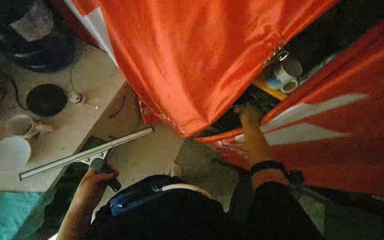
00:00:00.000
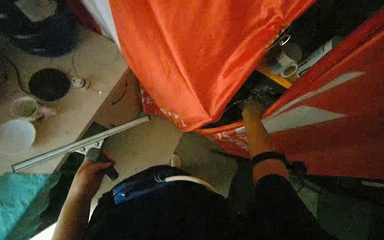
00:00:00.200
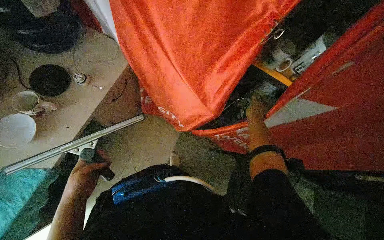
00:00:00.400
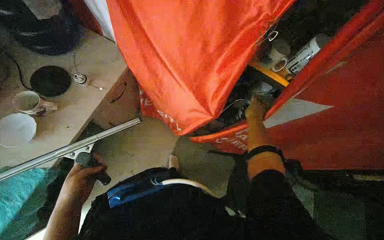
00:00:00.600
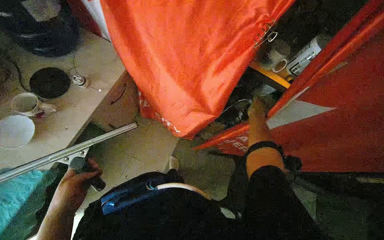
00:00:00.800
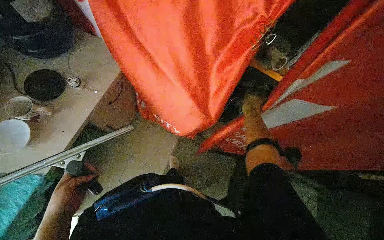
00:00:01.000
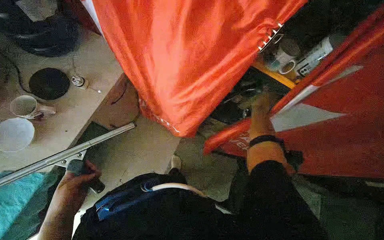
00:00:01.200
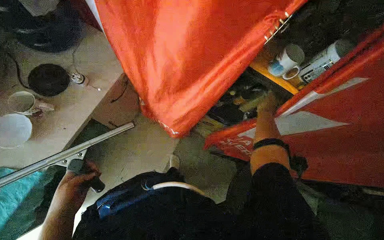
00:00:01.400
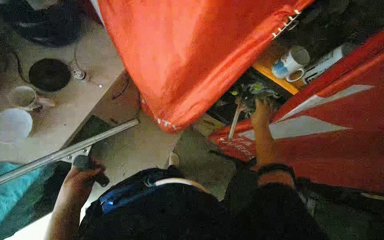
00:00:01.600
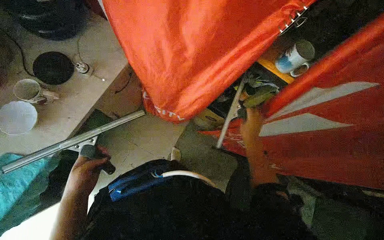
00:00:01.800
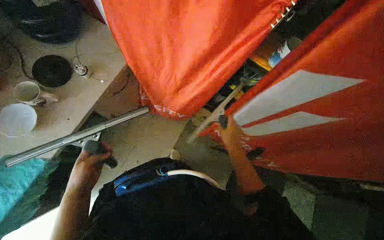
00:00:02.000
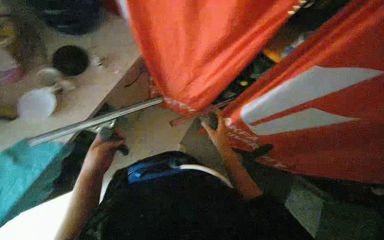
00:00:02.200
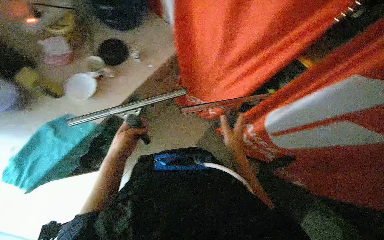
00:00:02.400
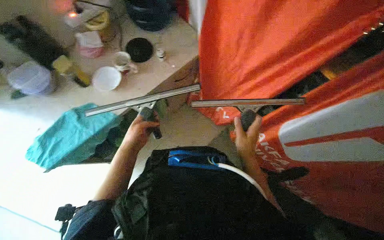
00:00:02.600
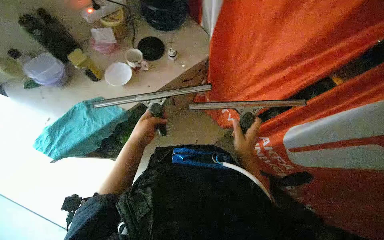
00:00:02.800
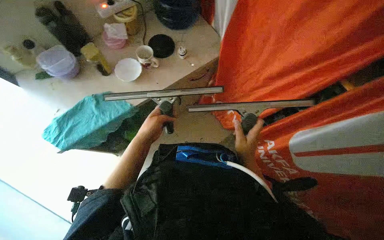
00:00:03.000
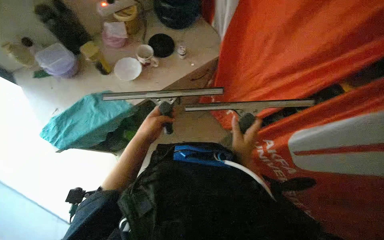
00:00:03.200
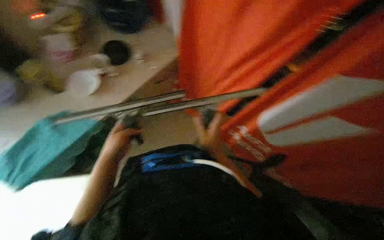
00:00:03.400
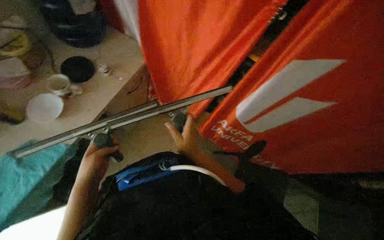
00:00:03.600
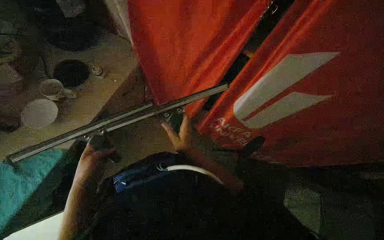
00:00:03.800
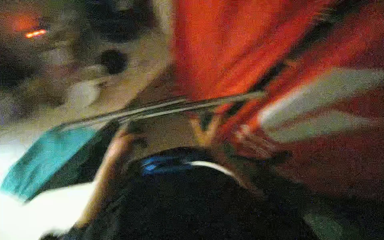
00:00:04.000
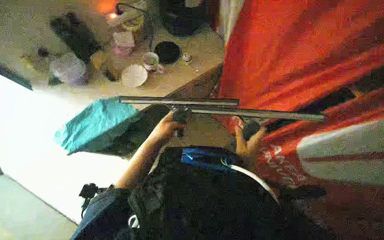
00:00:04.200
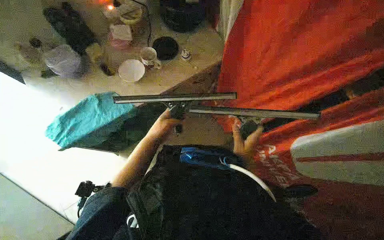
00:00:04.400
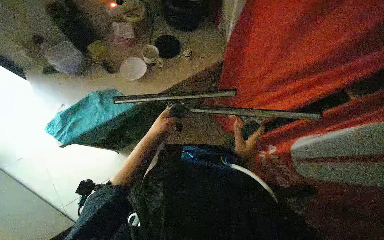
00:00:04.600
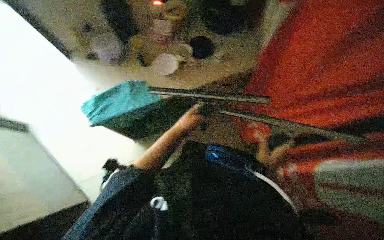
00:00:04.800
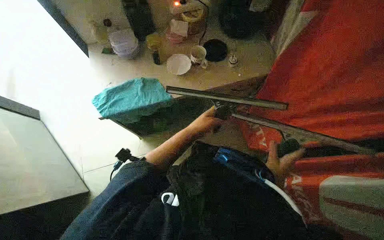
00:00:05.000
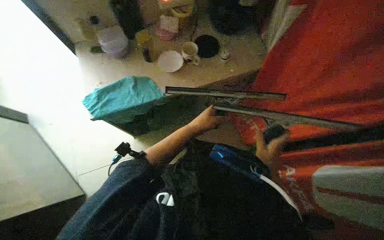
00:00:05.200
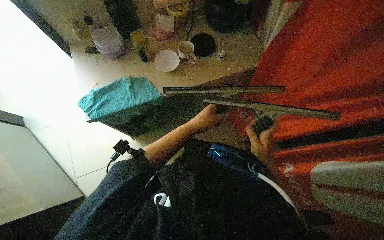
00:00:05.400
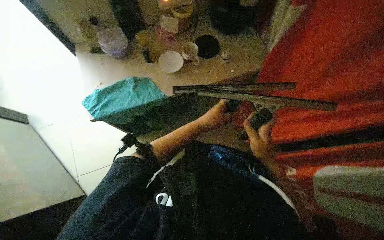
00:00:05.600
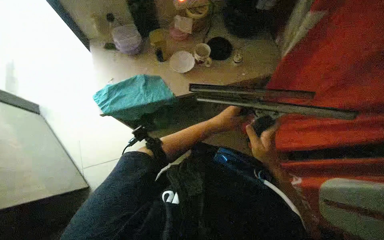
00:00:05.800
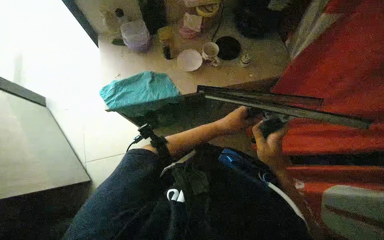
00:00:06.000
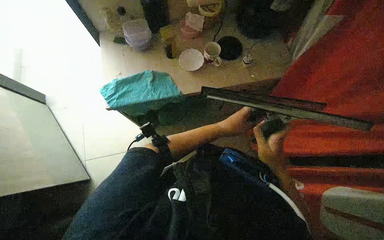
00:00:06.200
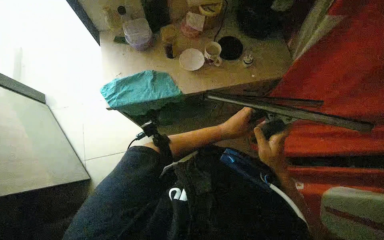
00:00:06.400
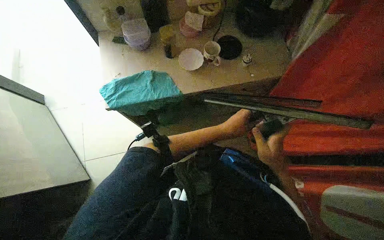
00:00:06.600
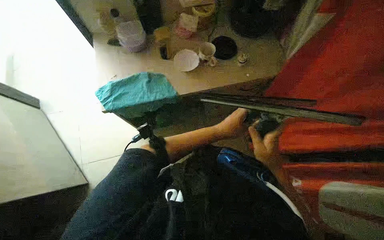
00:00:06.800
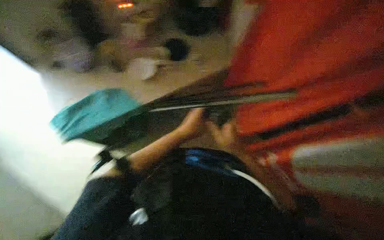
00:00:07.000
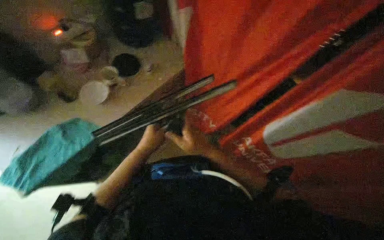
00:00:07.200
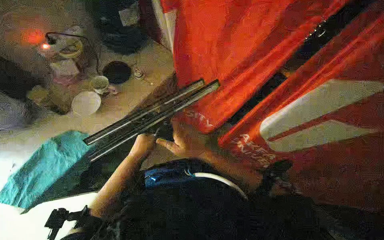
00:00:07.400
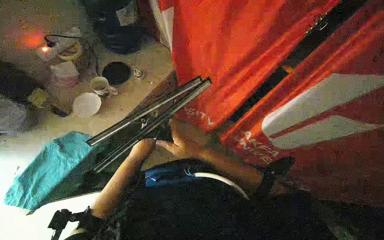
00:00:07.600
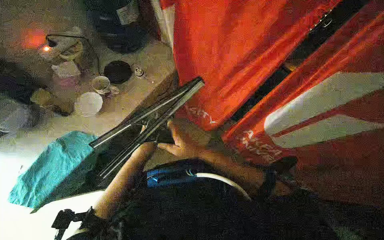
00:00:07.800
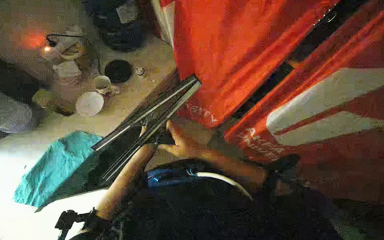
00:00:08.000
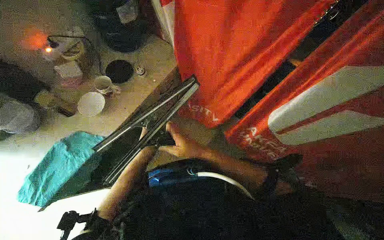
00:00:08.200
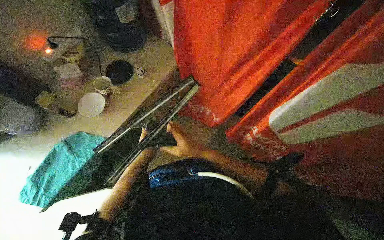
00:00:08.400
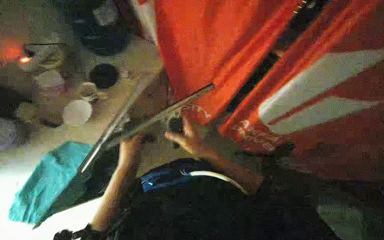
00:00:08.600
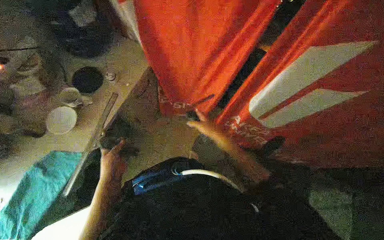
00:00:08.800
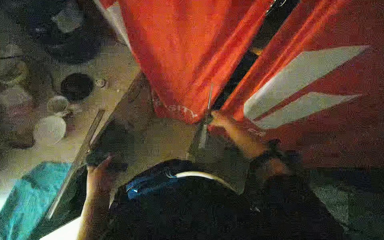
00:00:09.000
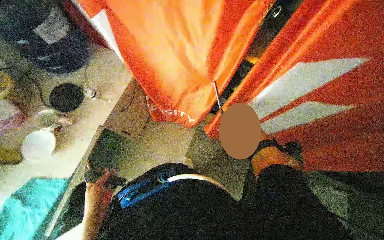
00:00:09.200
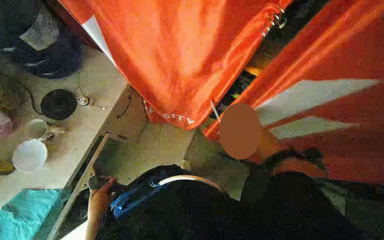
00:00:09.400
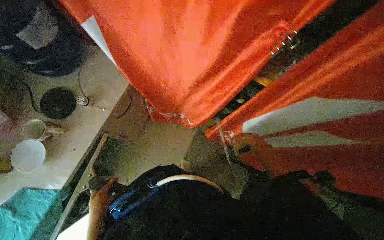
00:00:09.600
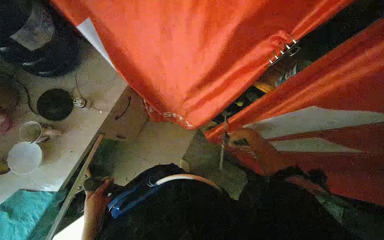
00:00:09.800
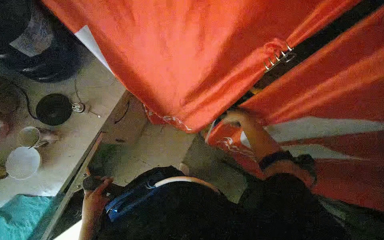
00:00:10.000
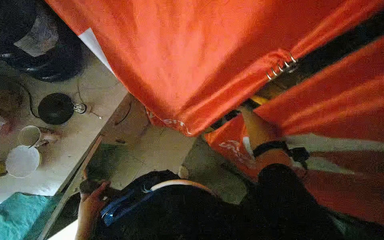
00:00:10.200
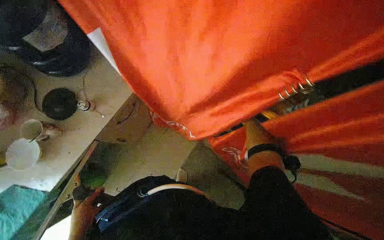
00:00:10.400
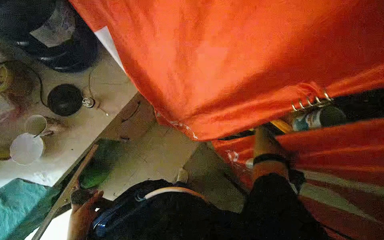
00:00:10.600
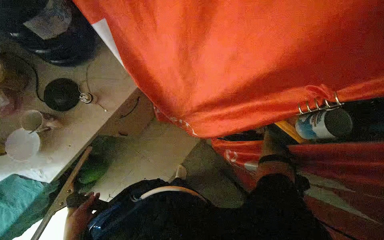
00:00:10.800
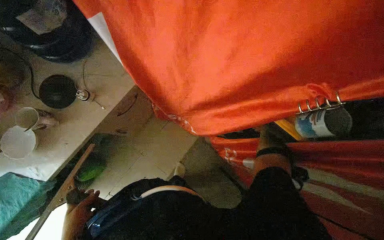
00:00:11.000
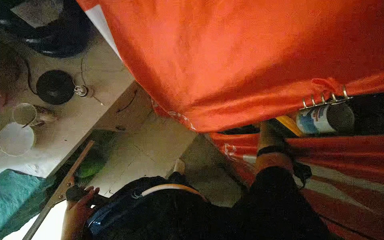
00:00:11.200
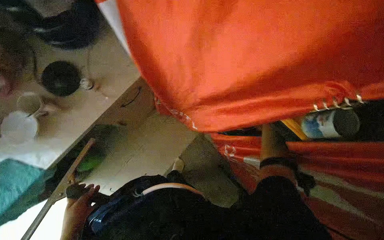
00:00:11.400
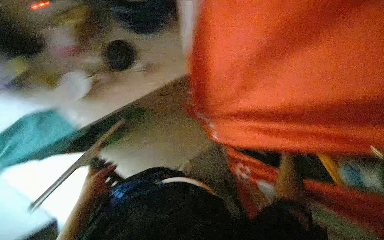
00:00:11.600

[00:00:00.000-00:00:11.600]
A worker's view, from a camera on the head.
Job: preparing cleaning supplies.
The whole recording: Retrieving cleaning tools. The worker opens a curtain and retrieves a squeegee and a pole.
00:00:01.400 to 00:00:02.800: The head rotates about 25 degrees to the left.
00:00:04.400 to 00:00:05.800: The right hand goes farther from the camera and returns, some 15 cm each way. The left hand is displaced to the right by roughly 10 cm.
00:00:05.800 to 00:00:07.200: The wearer looks roughly 35 degrees further to the right.
00:00:07.200 to 00:00:08.800: The left hand travels nearer to the camera and back again, some 10 cm each way. Meanwhile the right hand goes approximately 20 cm to the right and farther from the camera.
00:00:08.800 to 00:00:10.200: The left hand heads down the picture, covering approximately 10 cm.
00:00:10.200 to 00:00:11.600: Everything in view rotates about 25 degrees clockwise.

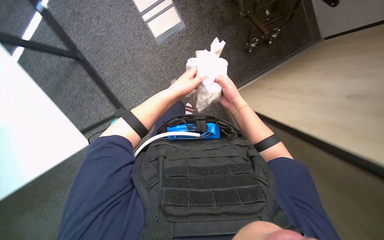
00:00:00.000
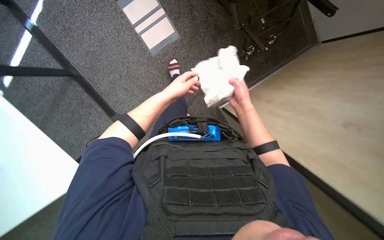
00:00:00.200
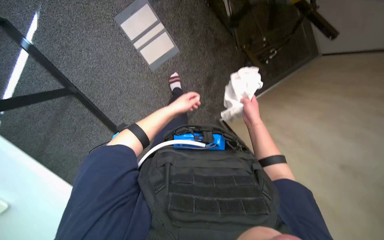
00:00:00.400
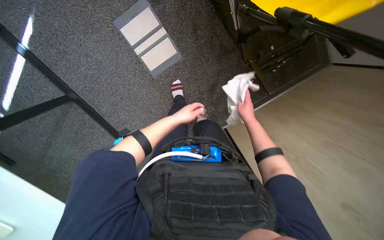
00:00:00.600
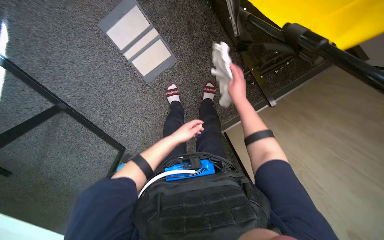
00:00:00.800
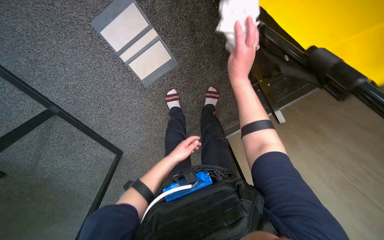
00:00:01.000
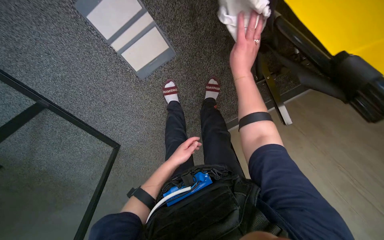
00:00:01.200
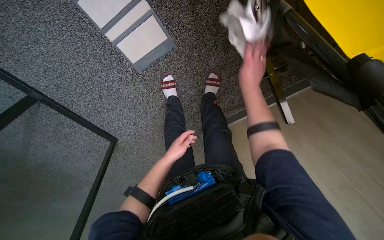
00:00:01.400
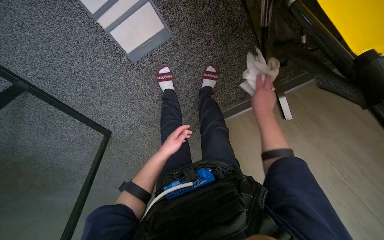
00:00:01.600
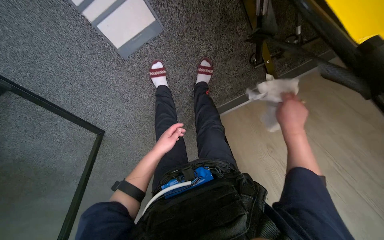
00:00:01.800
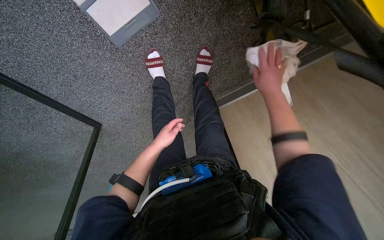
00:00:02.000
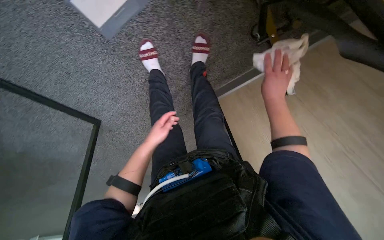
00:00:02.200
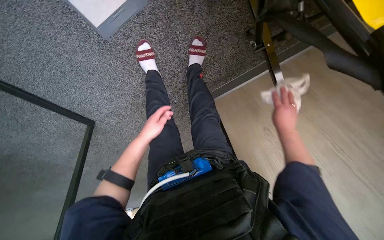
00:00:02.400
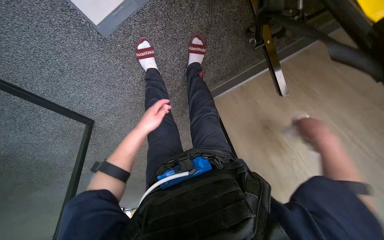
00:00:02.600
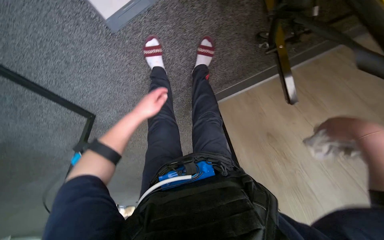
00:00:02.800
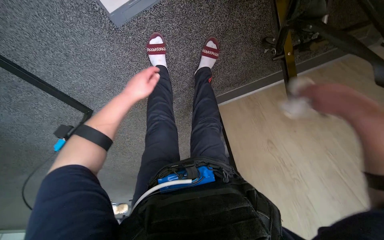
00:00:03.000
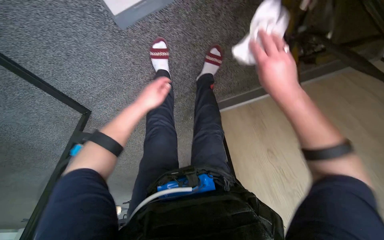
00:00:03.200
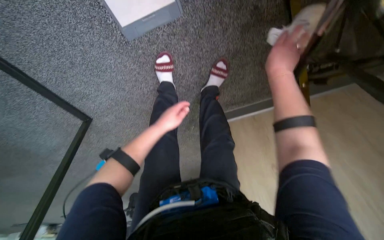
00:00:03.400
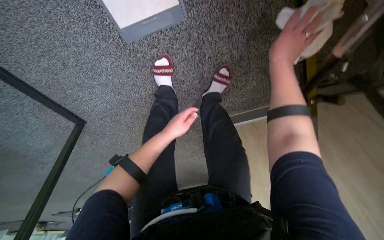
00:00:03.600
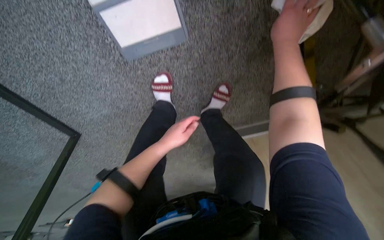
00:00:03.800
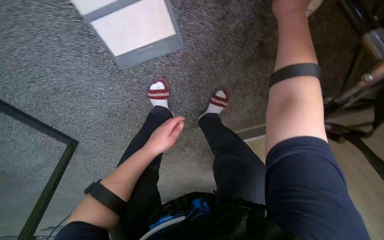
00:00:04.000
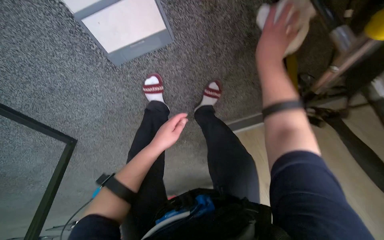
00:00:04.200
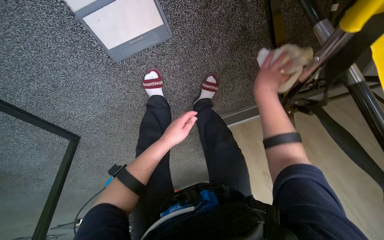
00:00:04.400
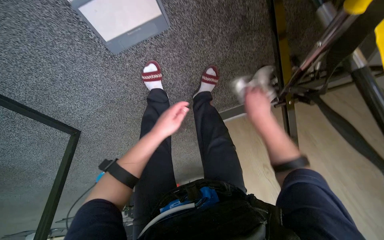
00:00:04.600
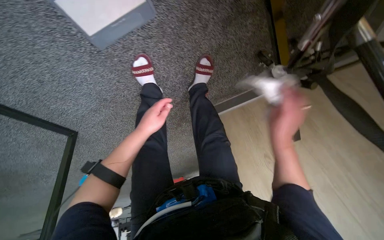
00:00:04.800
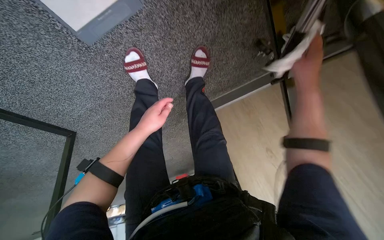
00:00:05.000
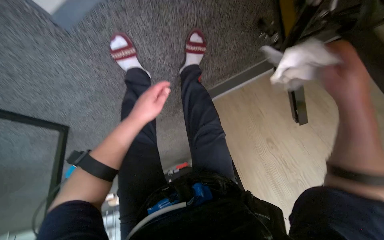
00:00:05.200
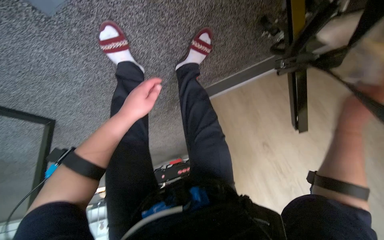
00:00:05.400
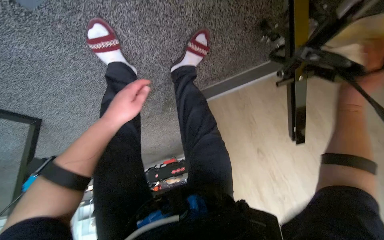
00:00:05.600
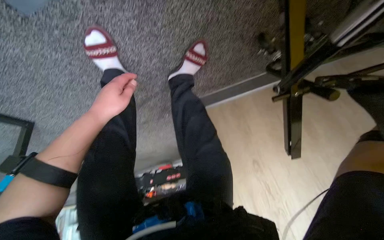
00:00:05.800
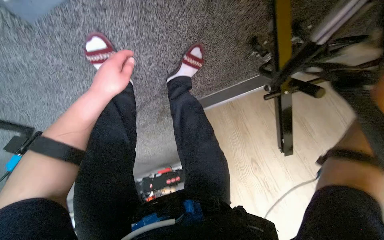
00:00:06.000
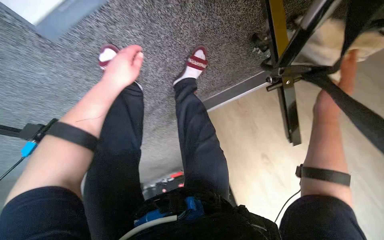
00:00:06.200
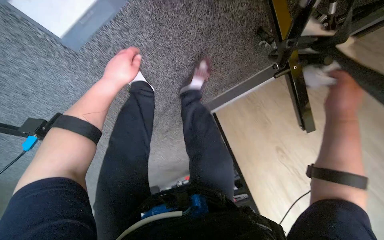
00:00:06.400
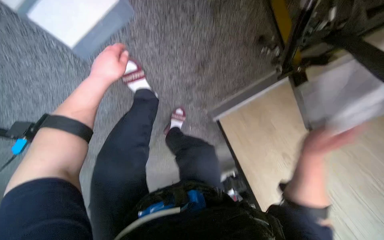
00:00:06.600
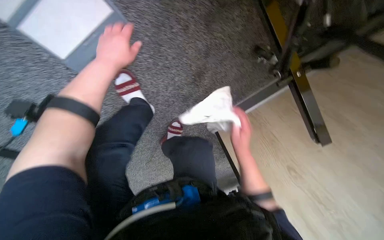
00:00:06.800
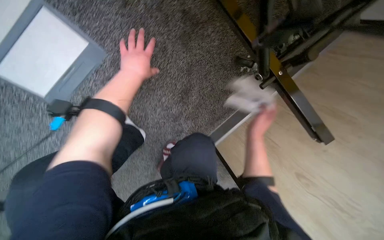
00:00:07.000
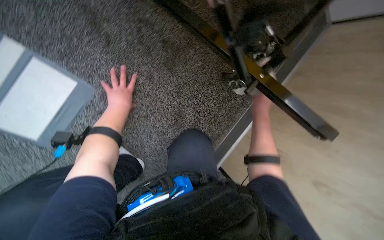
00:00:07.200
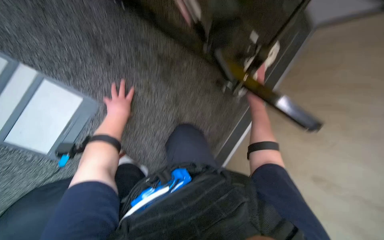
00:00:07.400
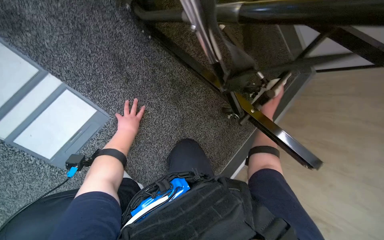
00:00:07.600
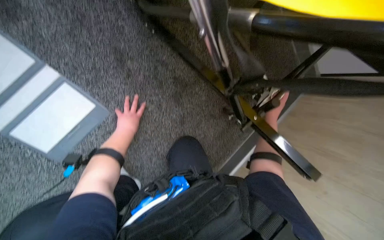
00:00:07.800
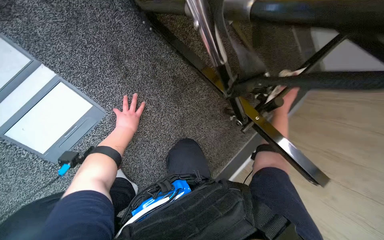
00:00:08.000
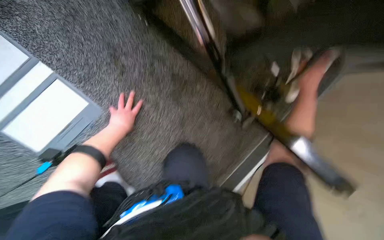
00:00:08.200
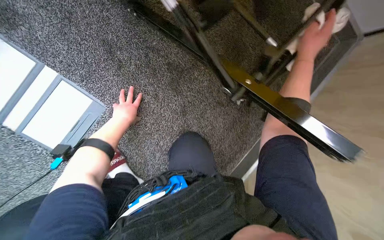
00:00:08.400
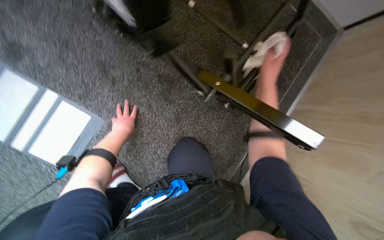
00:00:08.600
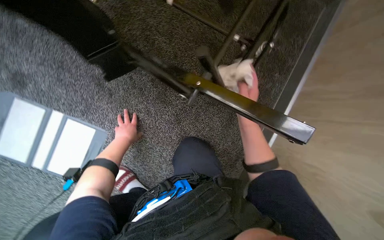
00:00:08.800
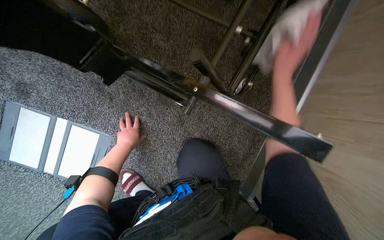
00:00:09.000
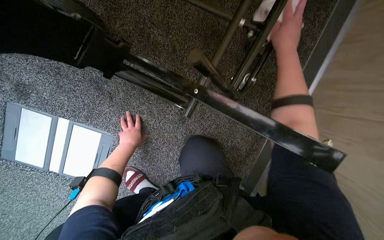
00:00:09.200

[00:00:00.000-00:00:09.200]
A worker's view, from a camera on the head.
Job: wiping surfaces.
The whole recording: Wiping stretcher and wheelchair. The worker wipes the surfaces of a stretcher and a wheelchair with a cloth.
00:00:00.000 to 00:00:01.600: The head travels about 40 cm. The wearer looks about 15 degrees further downward.
00:00:01.600 to 00:00:03.000: The right hand swings nearer and farther, about 25 cm each way, with 2 reversals, while the left hand shifts about 15 cm up the picture and to the left.
00:00:03.000 to 00:00:04.600: The right hand shifts approximately 25 cm farther from the camera and to the left, and reaches roughly 50 cm up the picture, then returns.
00:00:04.600 to 00:00:06.200: The left hand heads up the picture, covering approximately 15 cm.
00:00:06.200 to 00:00:07.600: The view tilts about 45 degrees upward.
00:00:07.600 to 00:00:09.200: The camera sweeps to the left, by roughly 20 degrees. The right hand goes up and down the picture, roughly 20 cm each way, reversing 2 times.
